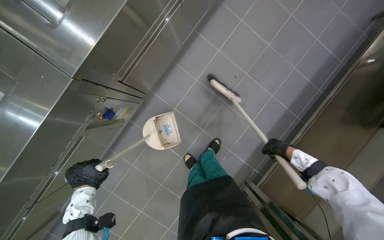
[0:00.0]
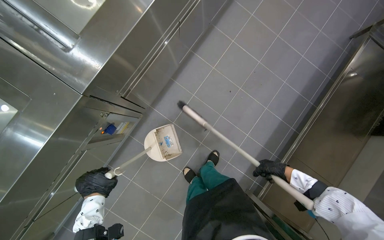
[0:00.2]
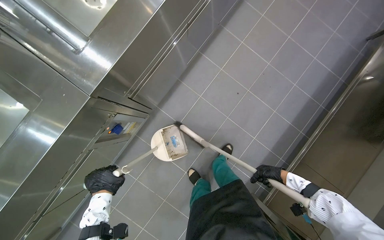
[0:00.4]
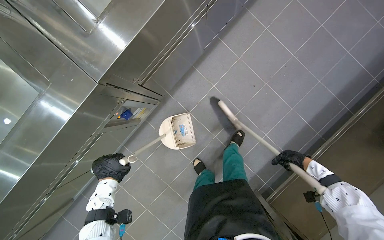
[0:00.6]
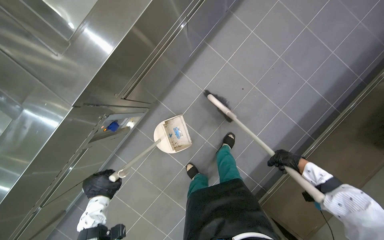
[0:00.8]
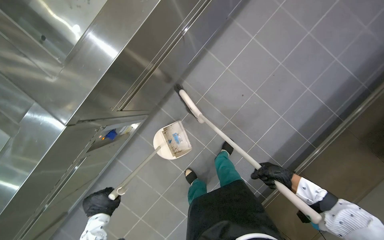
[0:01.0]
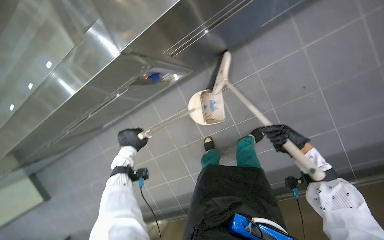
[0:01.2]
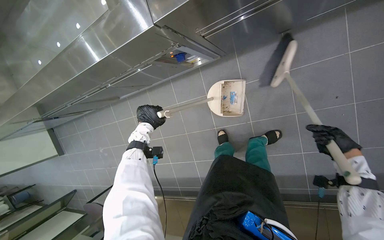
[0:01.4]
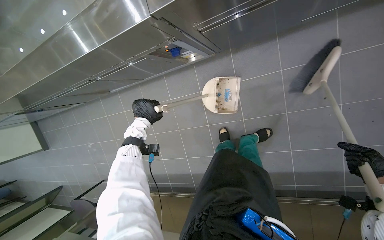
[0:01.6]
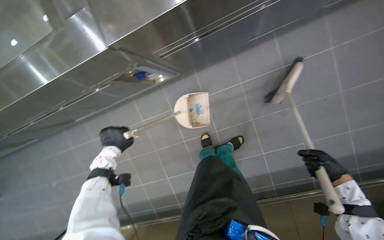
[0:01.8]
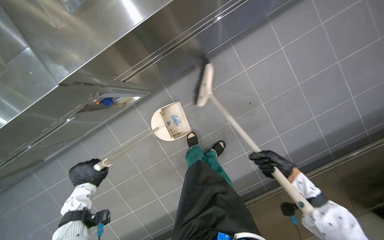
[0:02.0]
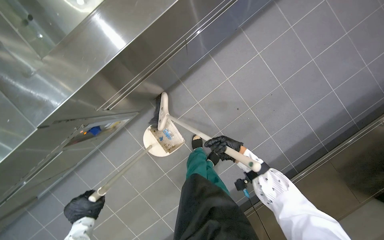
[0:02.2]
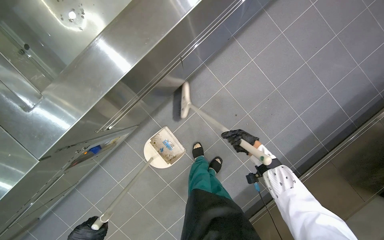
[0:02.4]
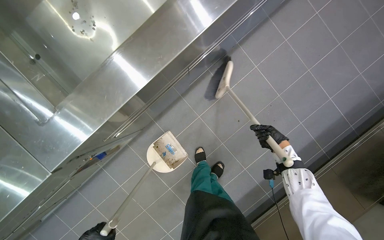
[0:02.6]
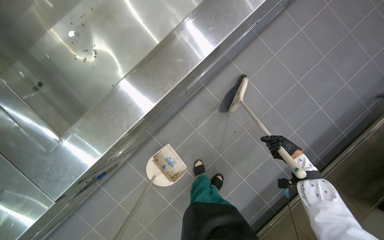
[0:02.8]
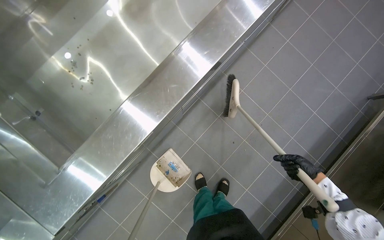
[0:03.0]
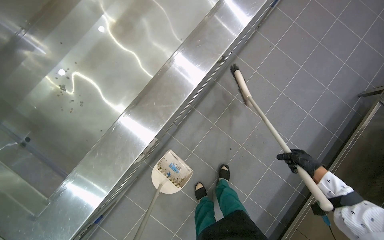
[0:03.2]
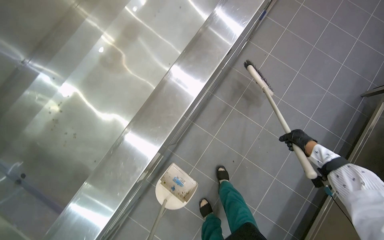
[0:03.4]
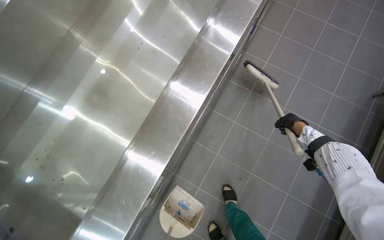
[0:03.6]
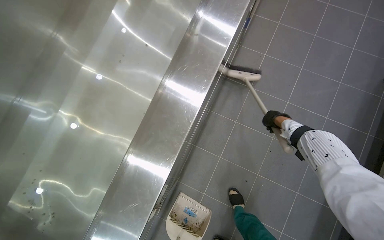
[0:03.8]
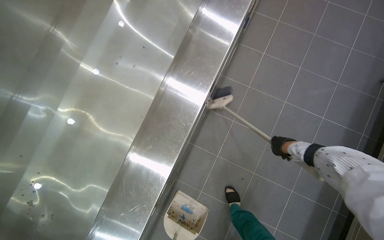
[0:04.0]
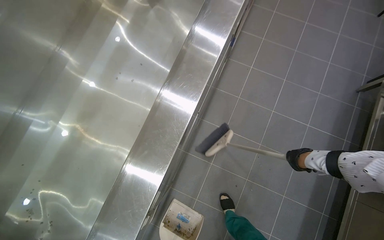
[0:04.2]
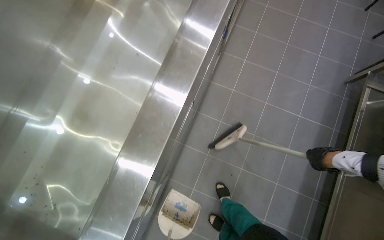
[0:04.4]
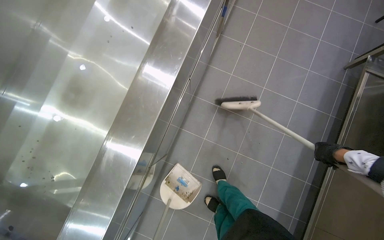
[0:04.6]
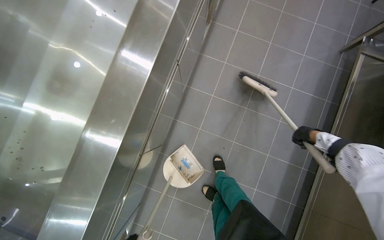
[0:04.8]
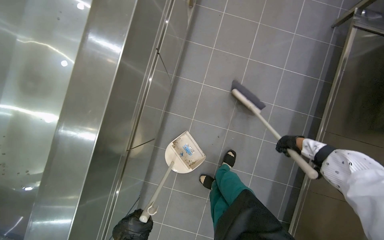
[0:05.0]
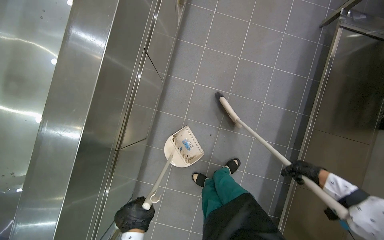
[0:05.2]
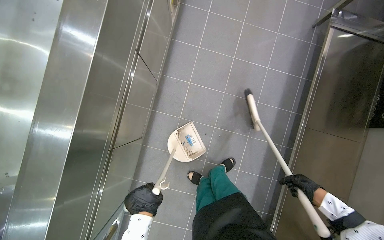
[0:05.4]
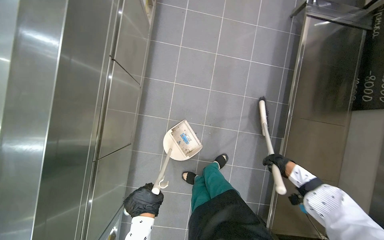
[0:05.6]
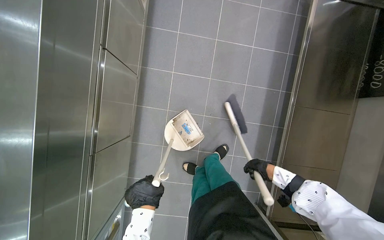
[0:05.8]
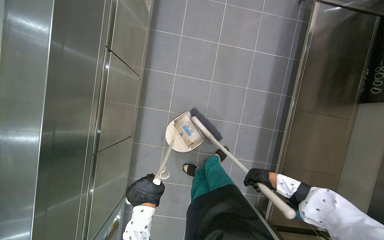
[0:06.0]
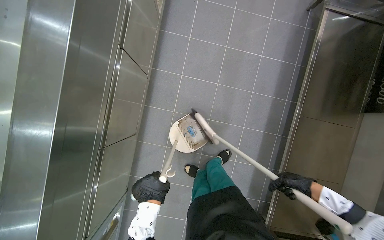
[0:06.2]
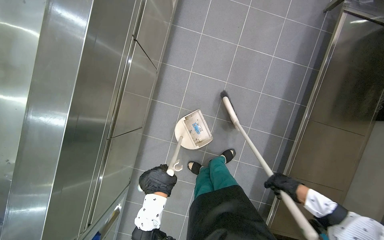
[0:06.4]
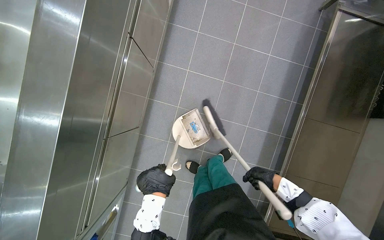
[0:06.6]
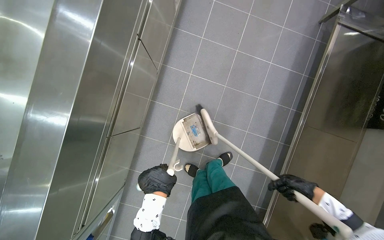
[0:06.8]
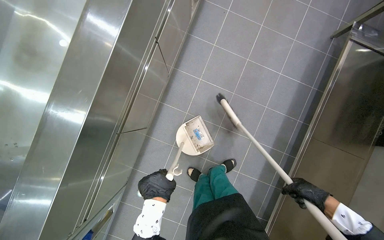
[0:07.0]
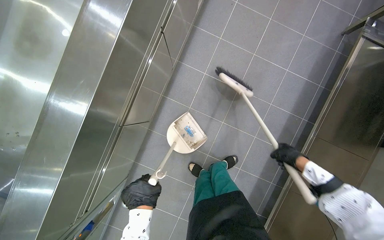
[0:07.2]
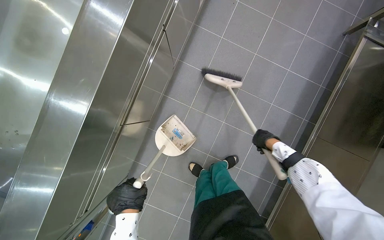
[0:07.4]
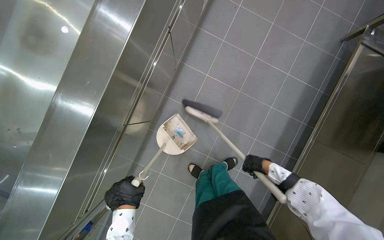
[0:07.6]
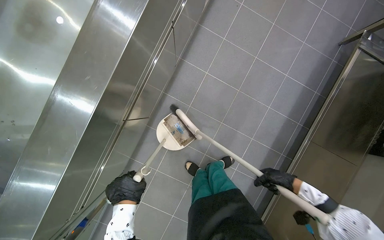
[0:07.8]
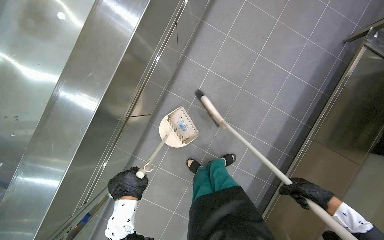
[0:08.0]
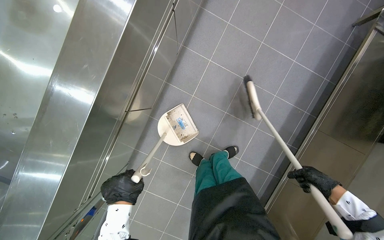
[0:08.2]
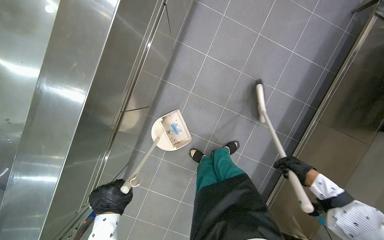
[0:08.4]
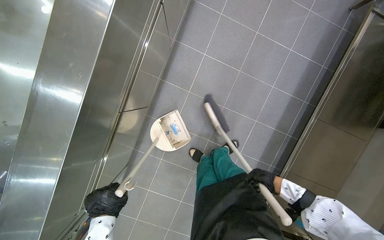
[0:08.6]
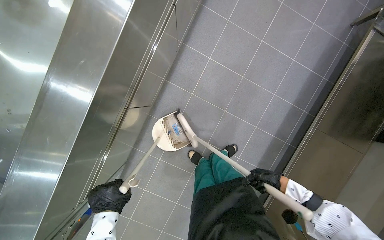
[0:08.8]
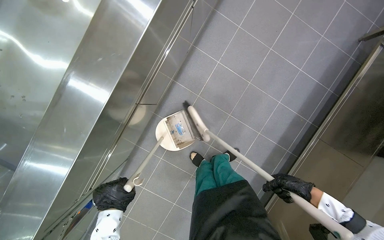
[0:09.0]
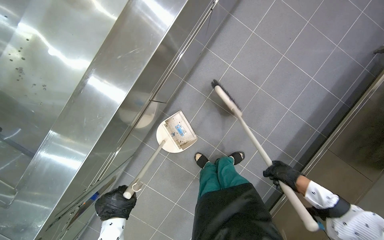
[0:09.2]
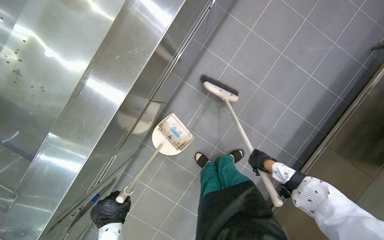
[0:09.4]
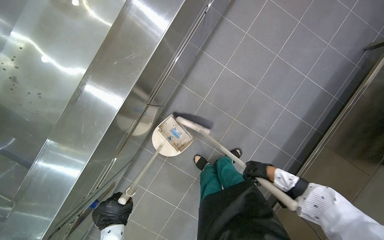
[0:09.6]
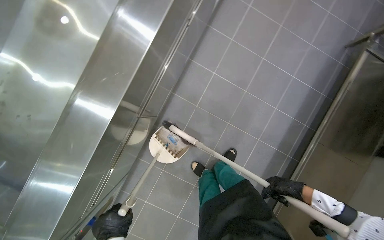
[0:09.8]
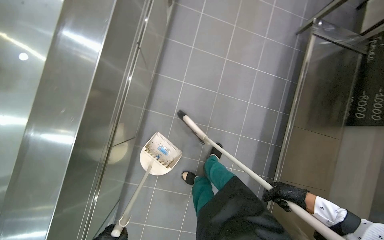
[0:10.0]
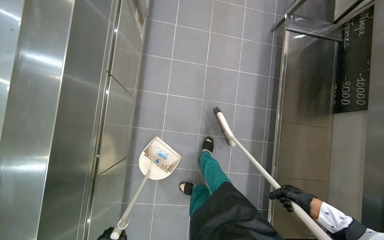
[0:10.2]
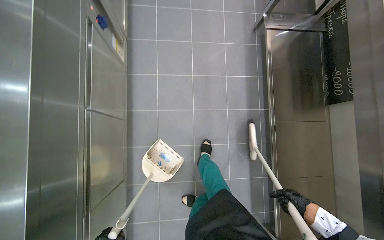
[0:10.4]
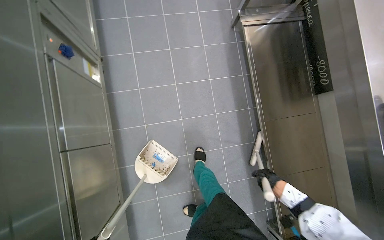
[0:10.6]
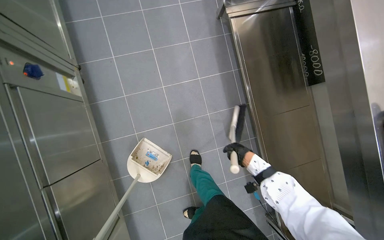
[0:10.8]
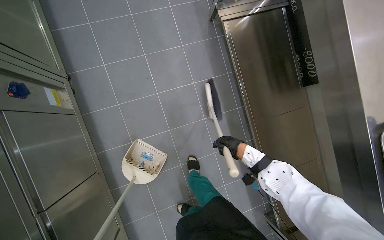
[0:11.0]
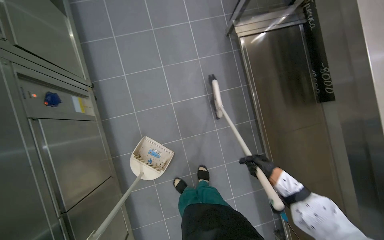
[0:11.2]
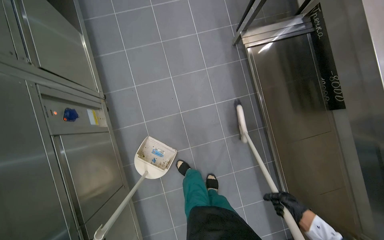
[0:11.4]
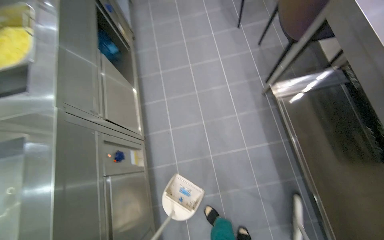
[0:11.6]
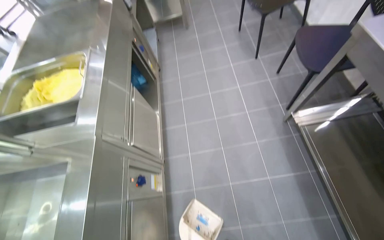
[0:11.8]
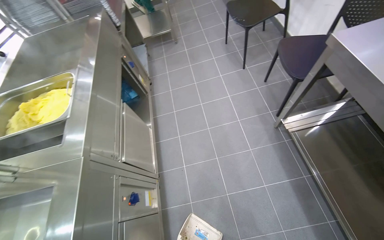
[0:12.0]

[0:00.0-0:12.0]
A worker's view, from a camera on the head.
Job: sweeping floor.
The whole recording: Sweeping kitchen floor. The worker sweeps the kitchen floor with a broom and dustpan, moving chairs to clean underneath them.
0:00.0 to 0:01.6: The head turns to the left by approximately 40 degrees. The camera pitches downward, by roughly 20 degrees.
0:01.6 to 0:03.0: The head turns to the right by some 40 degrees. The view tips upward by approximately 20 degrees.
0:03.0 to 0:04.4: The head travels about 40 cm. The view tilts approximately 30 degrees upward.
0:04.4 to 0:06.0: The camera pitches downward, by approximately 15 degrees. The right hand is displaced down the picture by about 40 cm.
0:06.0 to 0:07.6: The right hand goes up the picture and returns, approximately 20 cm each way; the left hand is displaced to the left by about 10 cm.
0:07.6 to 0:09.0: The right hand heads down the picture, covering roughly 10 cm.
0:09.0 to 0:10.4: Everything in view rotates some 30 degrees counterclockwise.
0:10.4 to 0:12.0: The wearer moves roughly 50 cm. The camera is aimed some 15 degrees further to the left. The wearer looks approximately 20 degrees further upward.

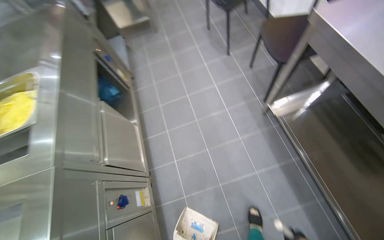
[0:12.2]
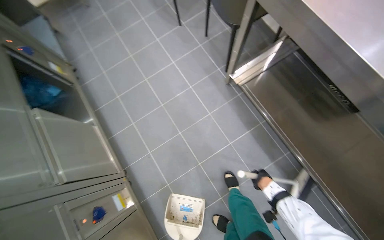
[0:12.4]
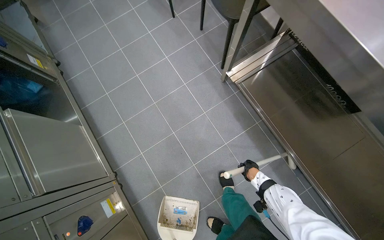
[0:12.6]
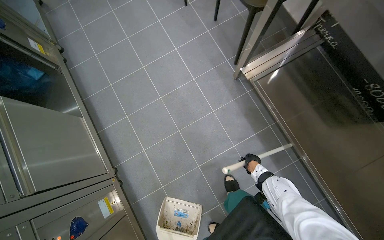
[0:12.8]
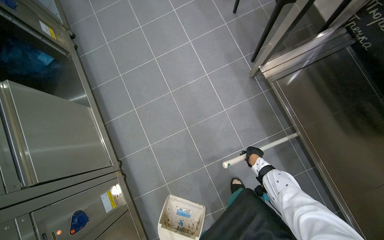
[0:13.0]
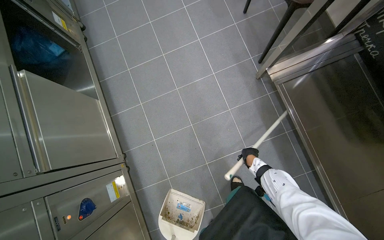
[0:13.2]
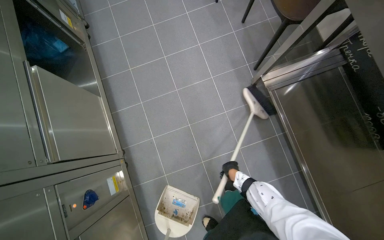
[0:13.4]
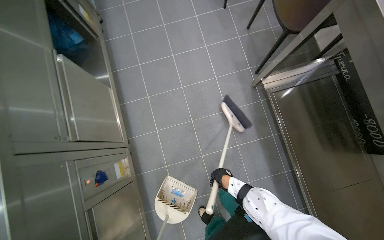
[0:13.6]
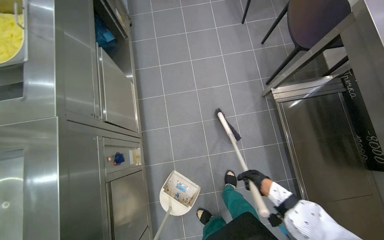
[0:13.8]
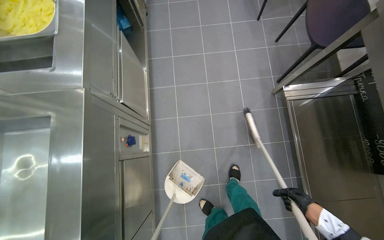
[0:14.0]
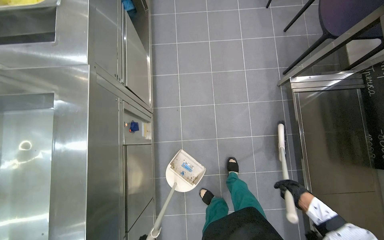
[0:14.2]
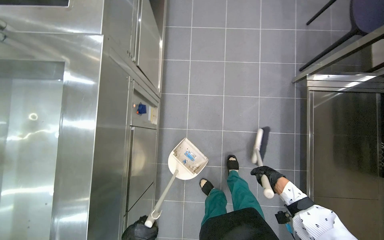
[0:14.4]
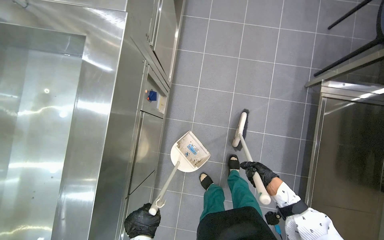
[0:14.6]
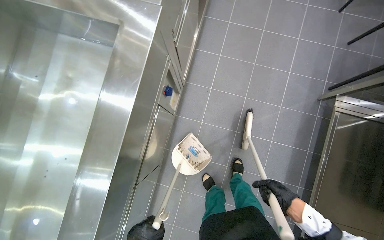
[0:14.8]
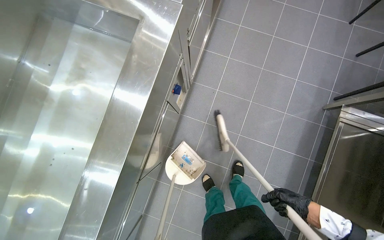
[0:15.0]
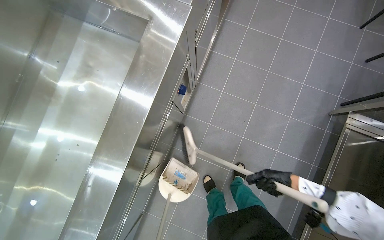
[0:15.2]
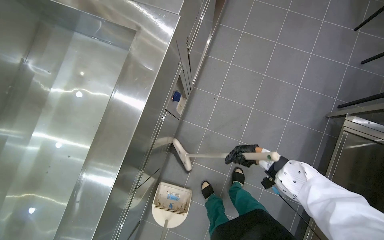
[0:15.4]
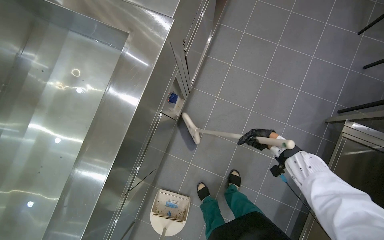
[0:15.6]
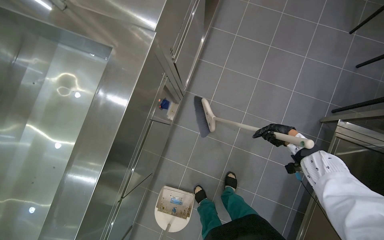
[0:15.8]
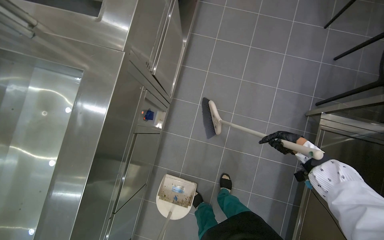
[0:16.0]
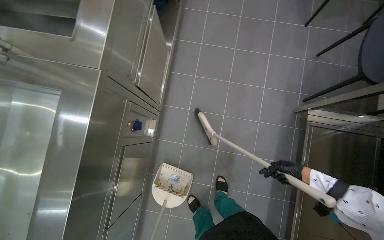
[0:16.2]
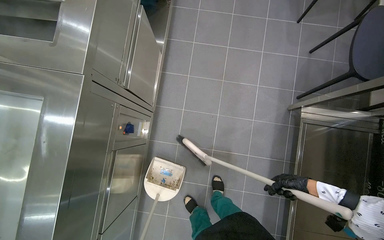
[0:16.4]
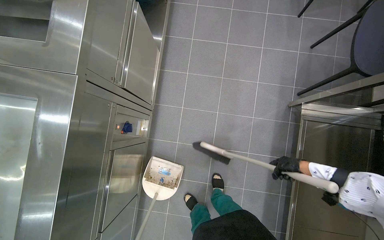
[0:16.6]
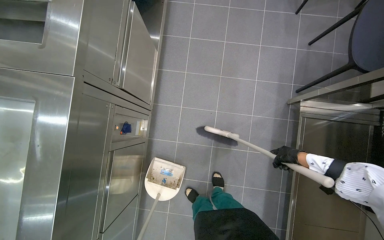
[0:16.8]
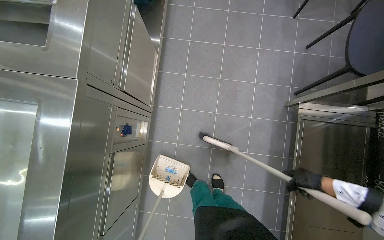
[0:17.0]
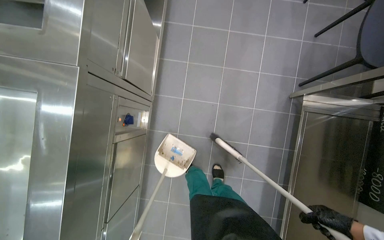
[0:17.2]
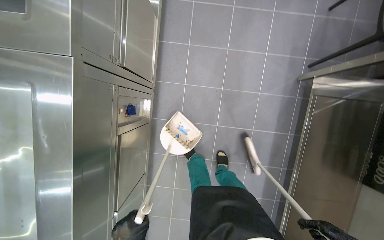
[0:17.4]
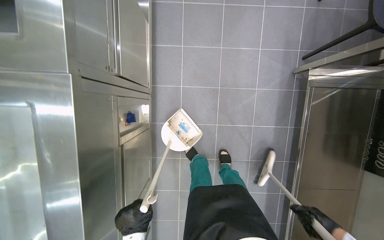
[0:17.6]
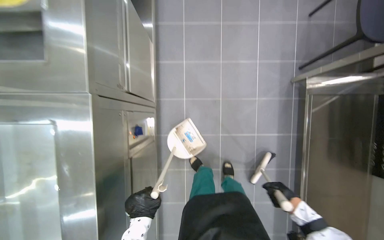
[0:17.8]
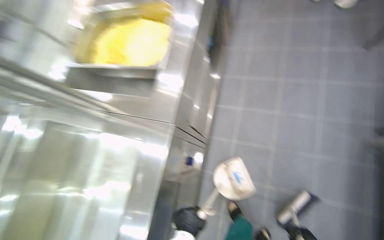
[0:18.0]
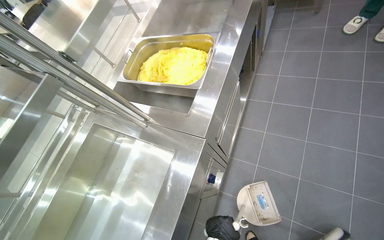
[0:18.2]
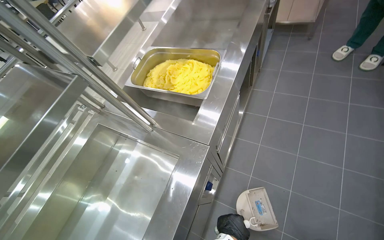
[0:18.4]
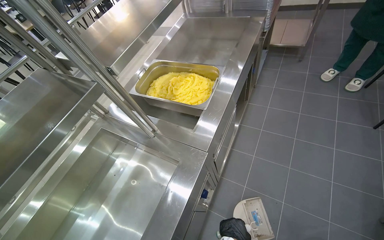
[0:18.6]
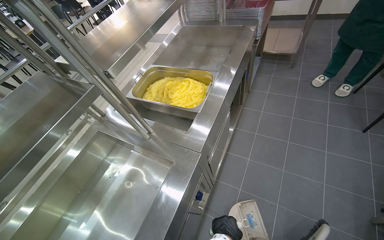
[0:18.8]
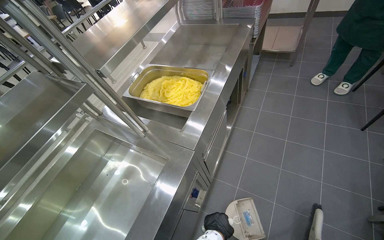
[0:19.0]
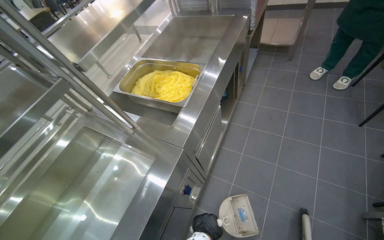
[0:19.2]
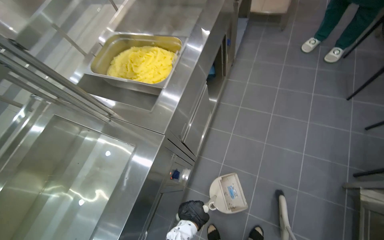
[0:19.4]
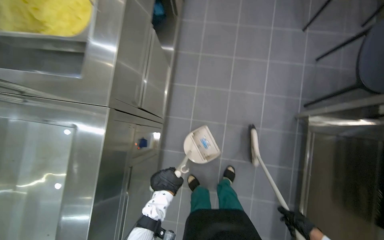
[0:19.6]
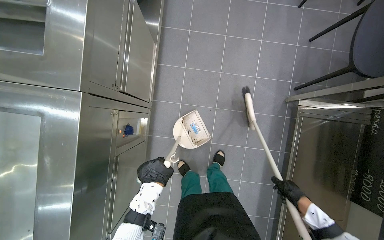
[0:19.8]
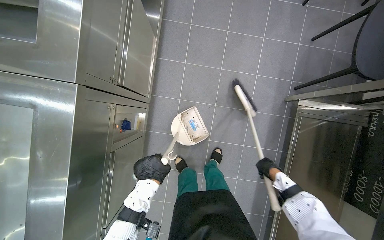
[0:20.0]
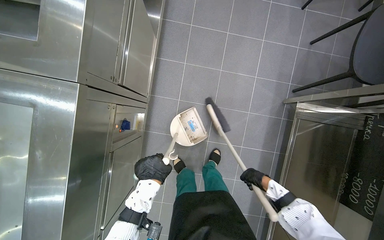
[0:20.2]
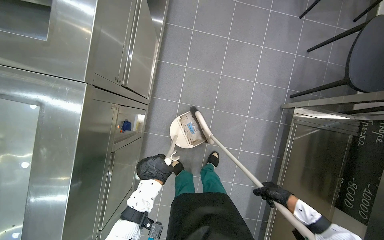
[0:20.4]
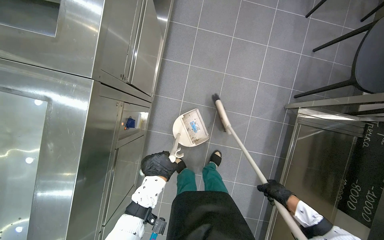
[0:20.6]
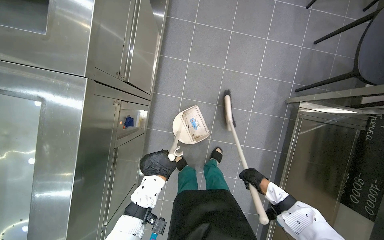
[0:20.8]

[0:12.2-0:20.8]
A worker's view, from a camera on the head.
Job: sweeping floor.
The whole recording: Sweeping kitchen floor. The worker sweeps the kitchen floor with a broom and dustpan, moving chairs to clean underneath them.
0:12.2 to 0:13.6: The camera pitches downward, by approximately 15 degrees. The right hand heads to the left and farther from the camera, covering some 20 cm.
0:13.6 to 0:15.0: The scene turns roughly 35 degrees clockwise in the picture. The right hand is displaced nearer to the camera by approximately 15 cm.
0:15.0 to 0:16.6: The right hand goes approximately 15 cm up the picture.
0:19.4 to 0:20.8: The camera is aimed approximately 15 degrees further to the right. The view tips downward by some 25 degrees.
